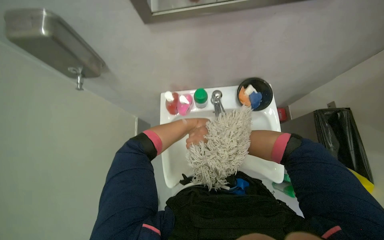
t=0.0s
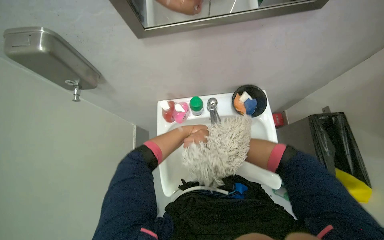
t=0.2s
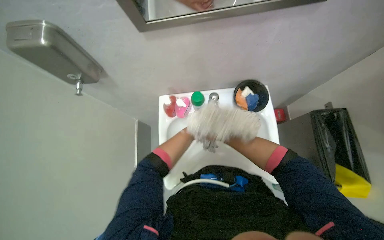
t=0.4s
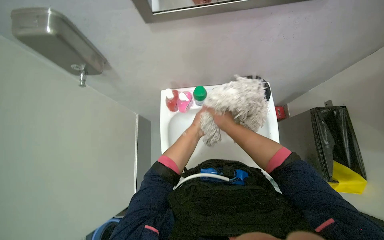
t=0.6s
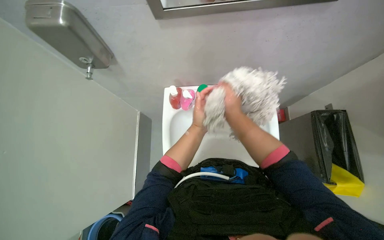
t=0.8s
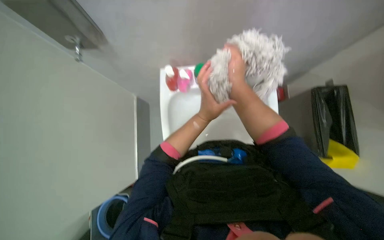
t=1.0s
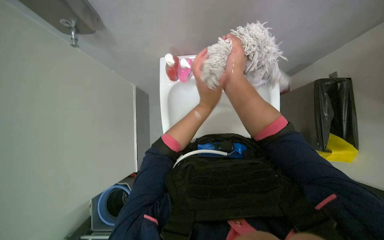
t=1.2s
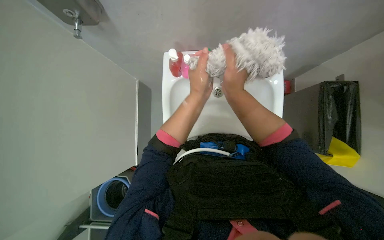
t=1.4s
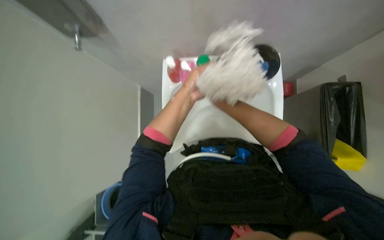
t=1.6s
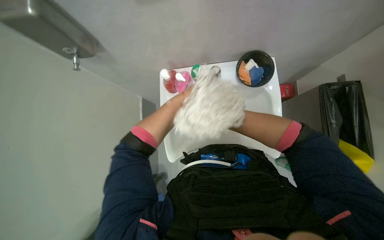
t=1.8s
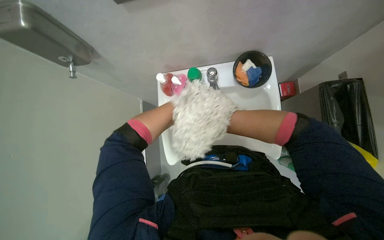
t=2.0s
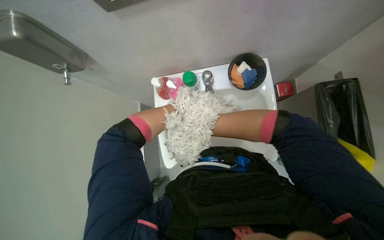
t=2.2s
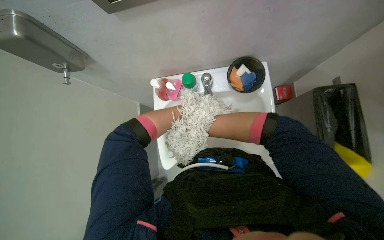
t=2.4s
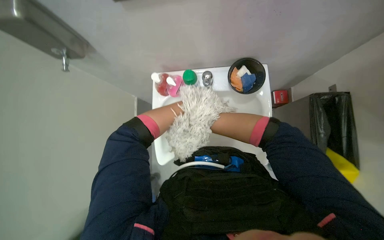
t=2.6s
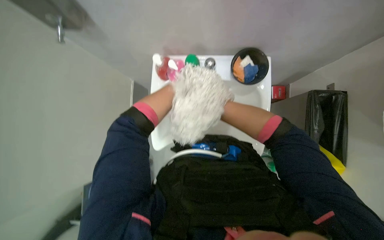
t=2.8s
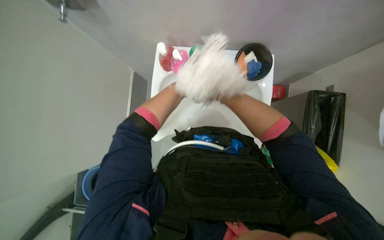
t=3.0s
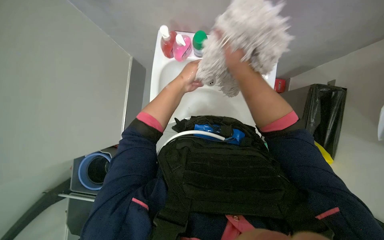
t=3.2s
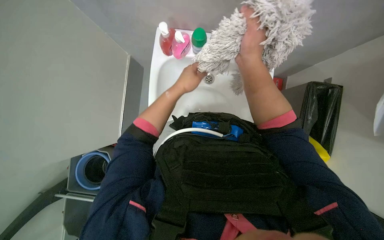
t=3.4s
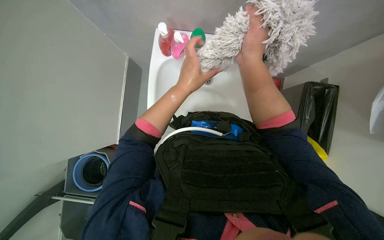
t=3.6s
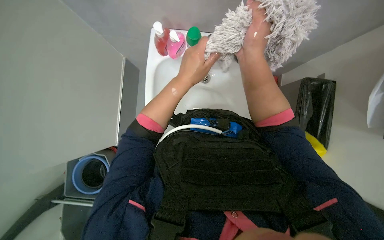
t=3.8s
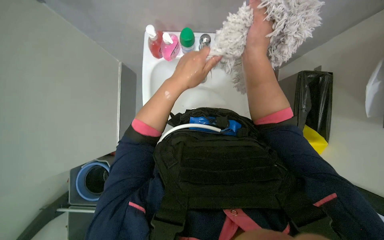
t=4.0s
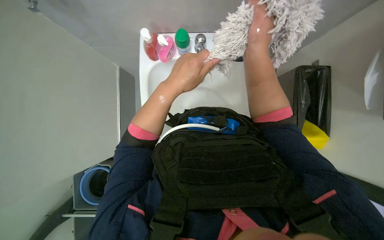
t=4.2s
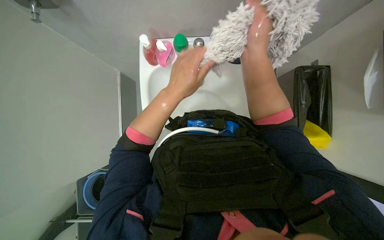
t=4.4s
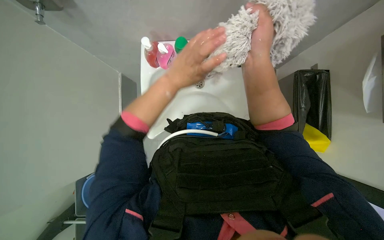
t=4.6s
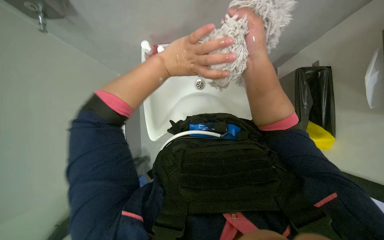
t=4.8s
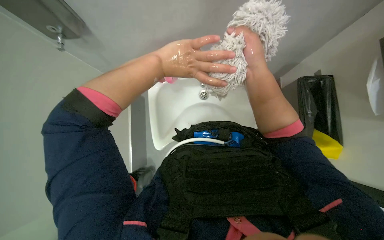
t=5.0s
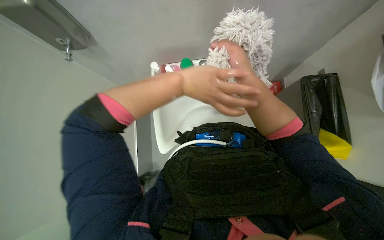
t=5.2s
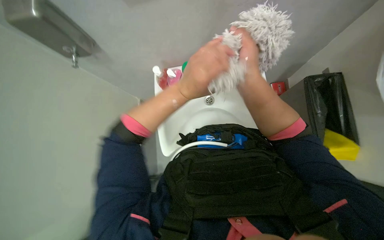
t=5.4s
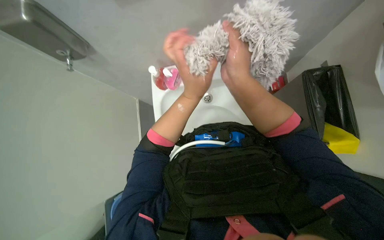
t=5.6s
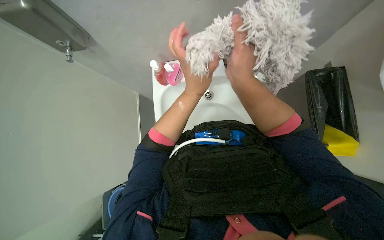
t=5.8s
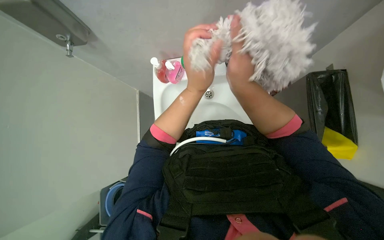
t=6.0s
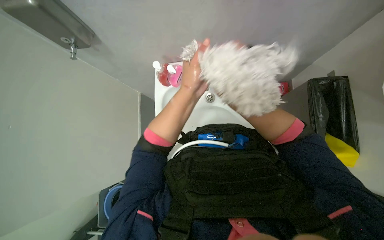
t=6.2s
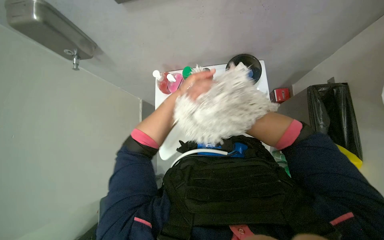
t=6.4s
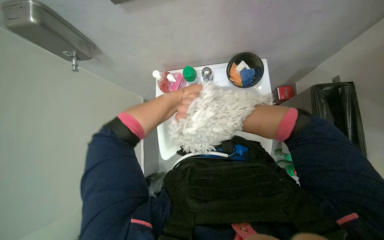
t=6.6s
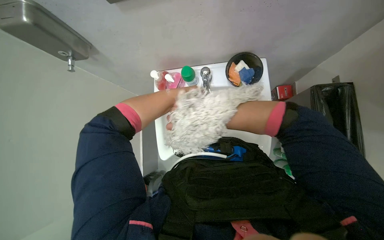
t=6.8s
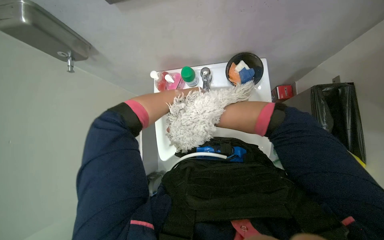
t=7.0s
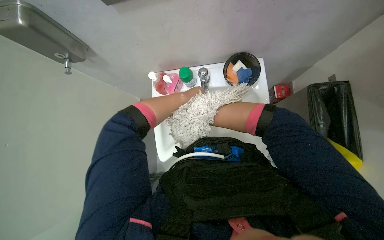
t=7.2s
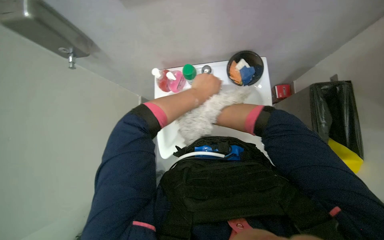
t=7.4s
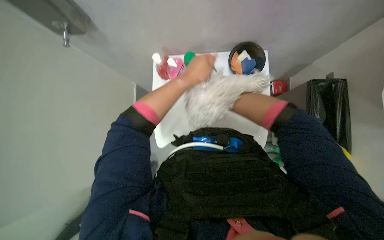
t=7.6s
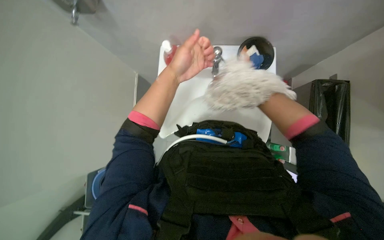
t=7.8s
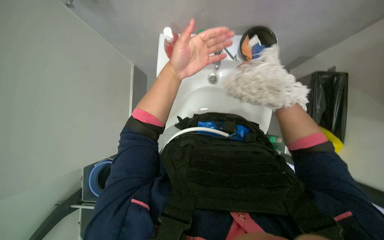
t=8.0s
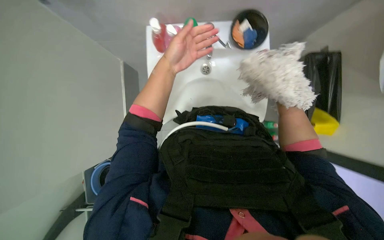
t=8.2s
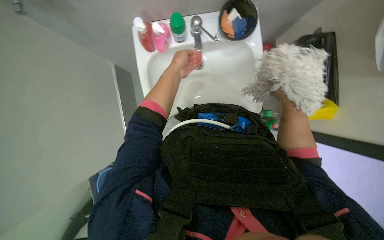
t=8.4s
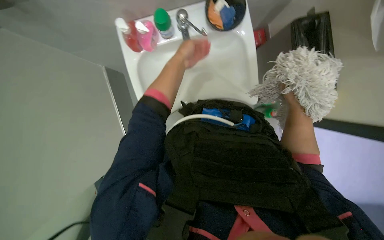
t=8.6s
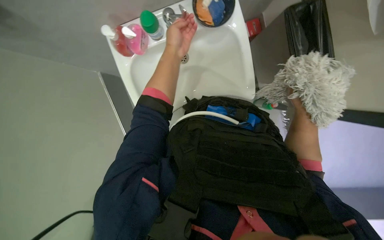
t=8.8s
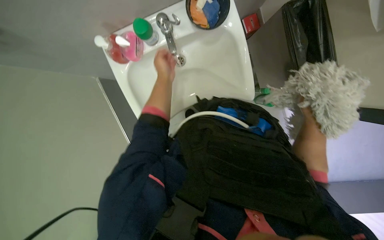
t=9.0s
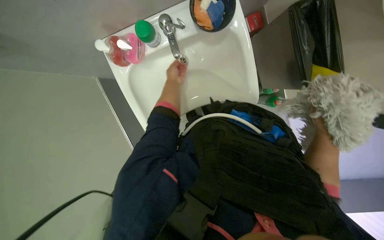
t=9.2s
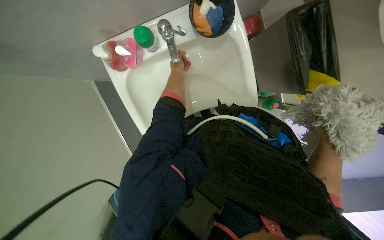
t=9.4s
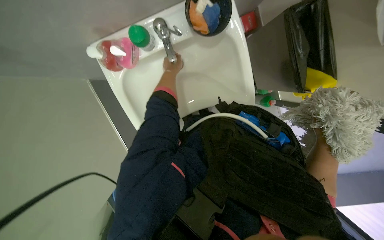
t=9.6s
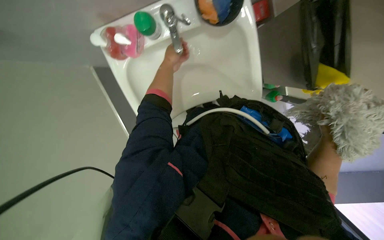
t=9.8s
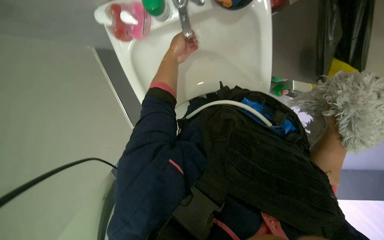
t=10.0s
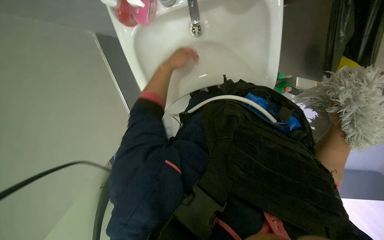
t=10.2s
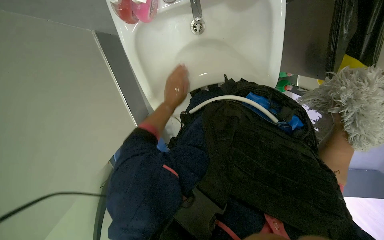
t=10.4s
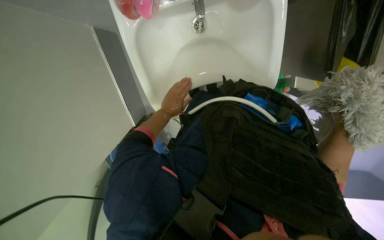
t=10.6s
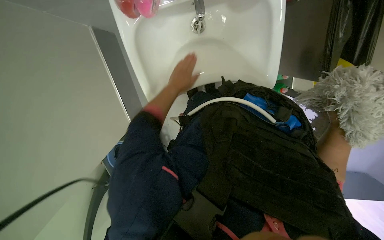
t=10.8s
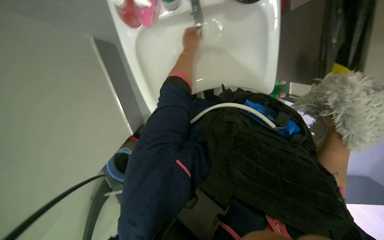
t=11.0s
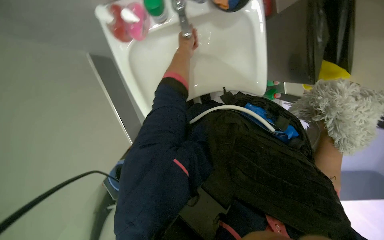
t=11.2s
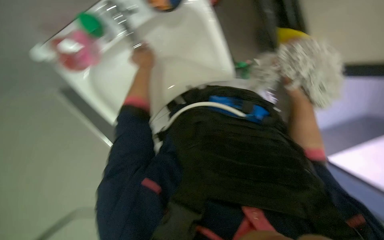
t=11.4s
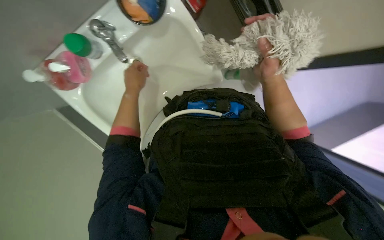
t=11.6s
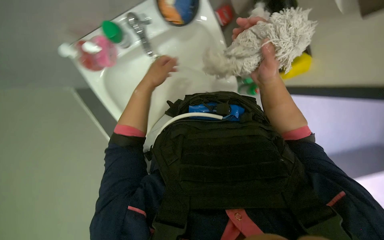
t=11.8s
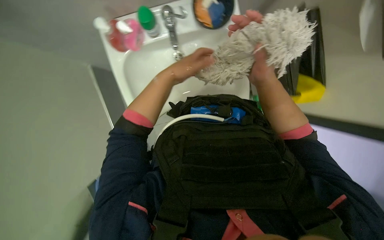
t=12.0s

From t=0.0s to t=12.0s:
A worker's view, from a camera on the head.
Job: preparing cleaning supplies.
The whole recording: Cleaning mop head in sink. The worker cleans a mop head in the sink, alternating between rinsing and scrubbing it.
From t=0.0s to t=1.6s: The left hand goes nearer and farther, roughly 35 cm each way, reversing 2 times.
From t=1.6s to t=3.0s: The left hand travels farther from the camera by some 10 cm.
From t=3.0s to t=4.4s: The left hand travels nearer to the camera by roughly 15 cm.
From t=6.0s to t=7.6s: The left hand moves roughly 30 cm farther from the camera and comes back.
From t=7.6s to t=9.0s: The camera pitches downward, by some 15 degrees. The left hand moves farther from the camera, about 20 cm.
From t=9.0s to t=10.4s: The wearer looks some 15 degrees further downward. The left hand is displaced down the picture by approximately 15 cm.
From t=10.4s to t=12.0s: The scene rotates counterclockwise by roughly 25 degrees.

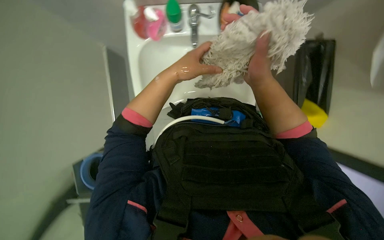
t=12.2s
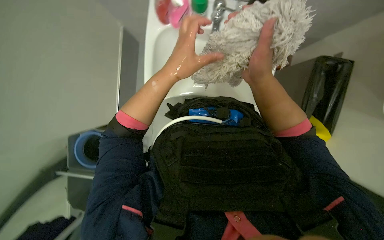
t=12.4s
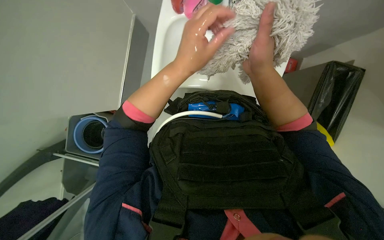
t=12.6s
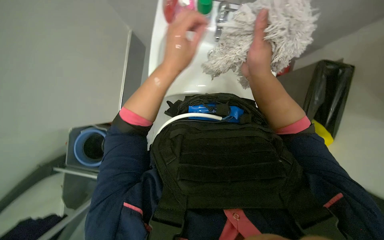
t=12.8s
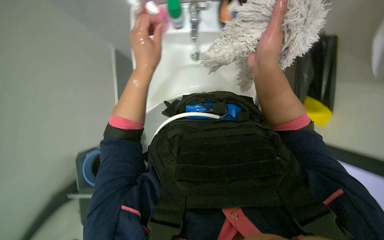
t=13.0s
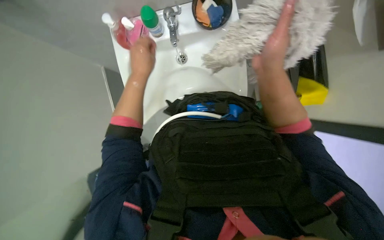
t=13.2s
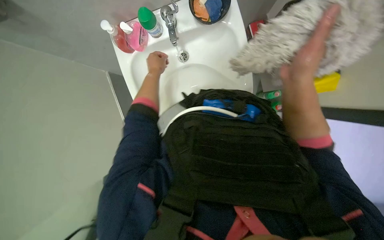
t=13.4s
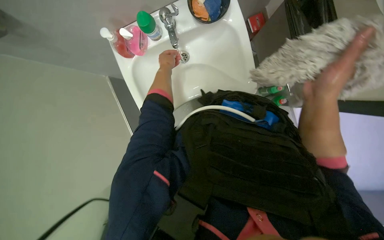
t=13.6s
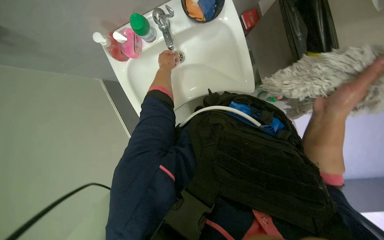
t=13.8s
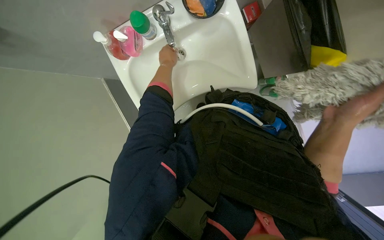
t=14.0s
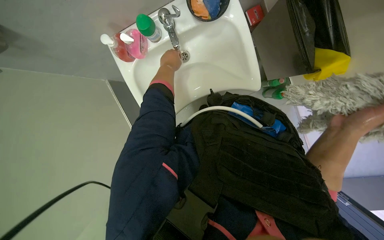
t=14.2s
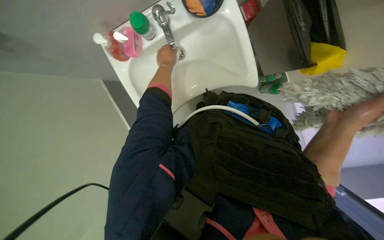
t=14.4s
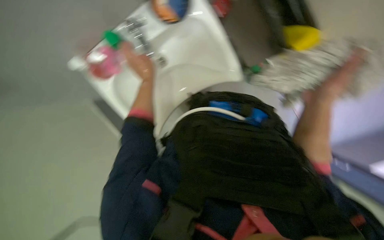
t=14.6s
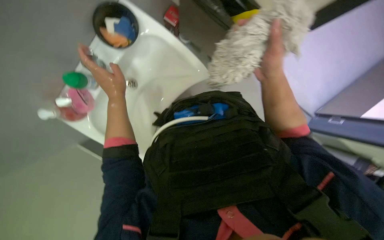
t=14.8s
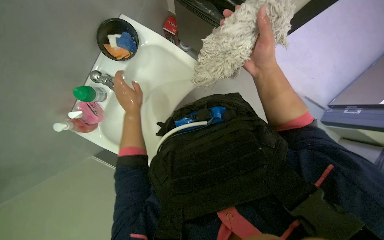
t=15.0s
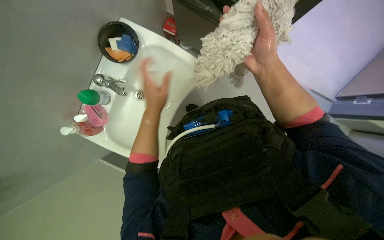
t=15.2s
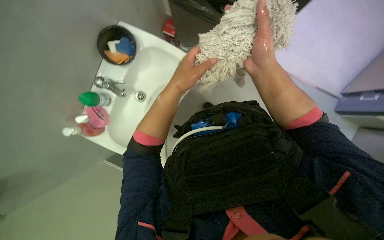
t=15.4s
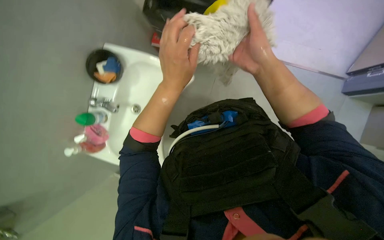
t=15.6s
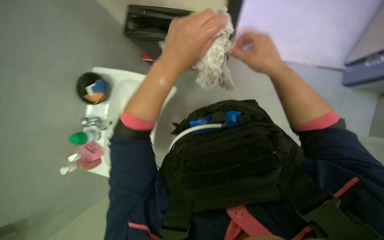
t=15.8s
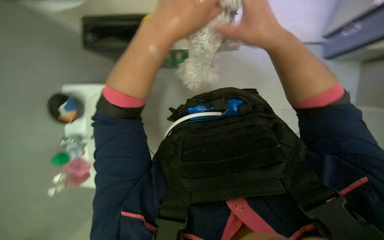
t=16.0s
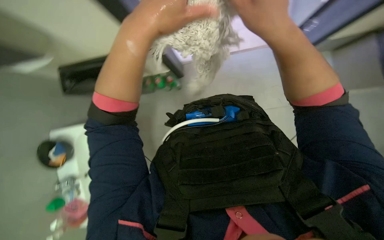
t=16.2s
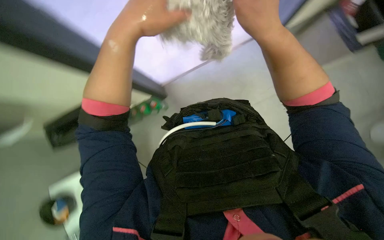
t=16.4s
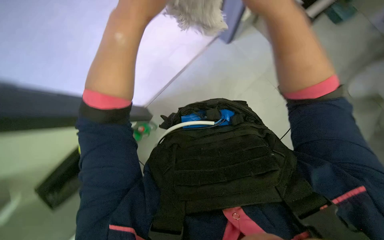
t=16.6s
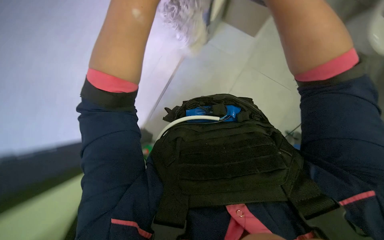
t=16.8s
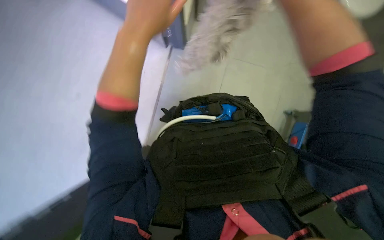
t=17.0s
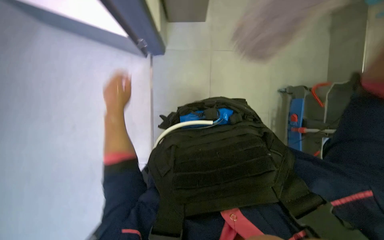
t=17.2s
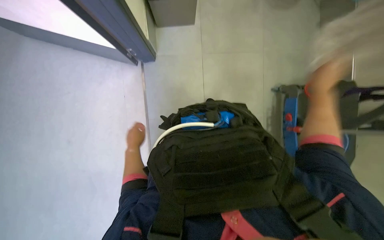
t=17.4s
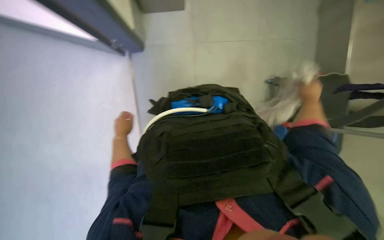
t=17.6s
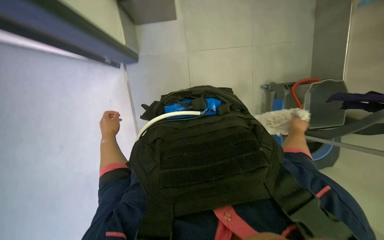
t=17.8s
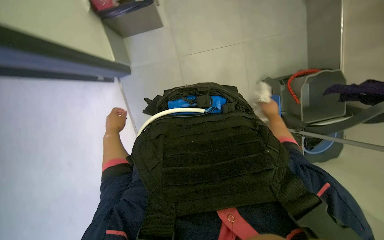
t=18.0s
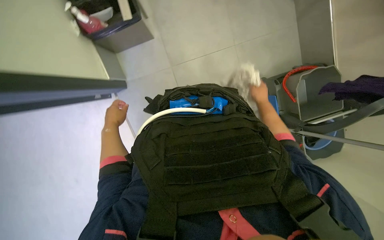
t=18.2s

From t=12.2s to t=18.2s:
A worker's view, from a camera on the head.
Job: preparing cleaning supplies.
The whole recording: Cleaning mop head in sink. The worker cleans a mop head in the sink, alternating between rinsing and scrubbing it.
From t=12.2s to t=13.8s: The left hand is displaced farther from the camera and to the left by about 25 cm.
From t=13.8s to t=15.2s: The left hand heads down the picture and nearer to the camera, covering approximately 20 cm.
From t=15.2s to t=16.6s: The left hand moves nearer to the camera and up the picture, approximately 20 cm. Meanwhile the right hand heads up the picture, covering some 10 cm.
From t=16.6s to t=18.2s: The left hand heads farther from the camera, down the picture and to the left, covering about 40 cm.

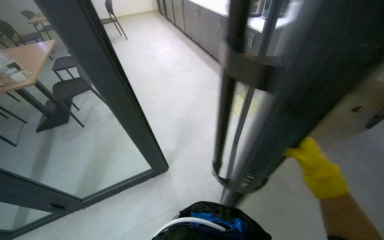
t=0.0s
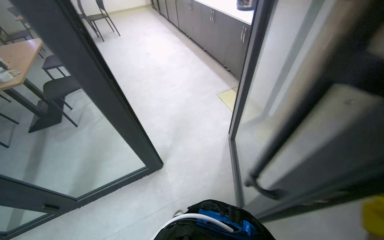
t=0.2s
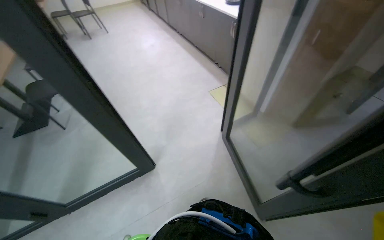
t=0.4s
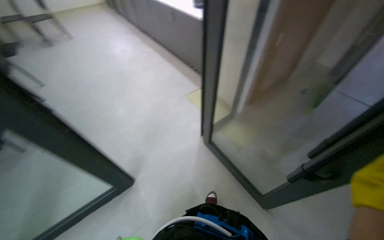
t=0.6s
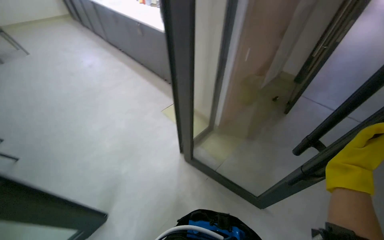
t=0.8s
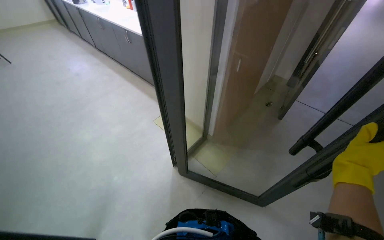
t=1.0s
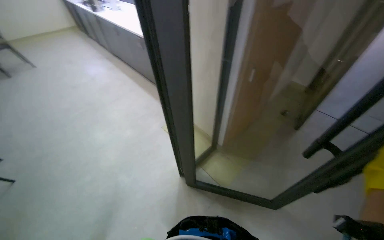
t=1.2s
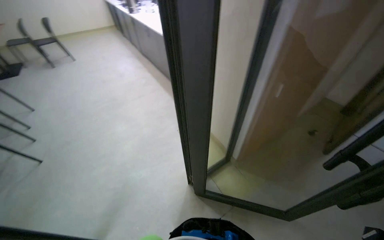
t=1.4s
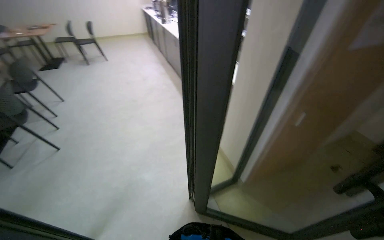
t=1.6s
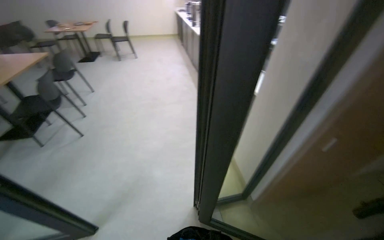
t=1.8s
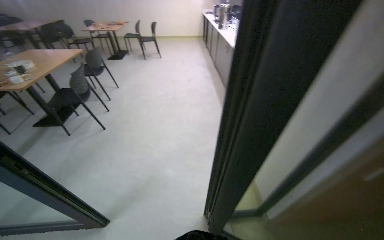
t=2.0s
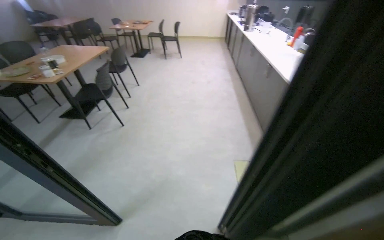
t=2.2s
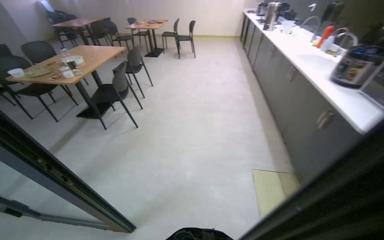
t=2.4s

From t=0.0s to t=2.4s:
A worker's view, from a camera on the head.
Job: cleaning kitchen.
The whole recording: Cleaning kitchen sink. The worker prepares cleaning supplies and cleans the kitchen sink.
From t=0.0s to t=1.2s: The camera travels roughly 40 cm. The wearer's head swings approximately 20 degrees to the right.
From t=1.2s to t=2.4s: The wearer's head swings some 50 degrees to the left.
